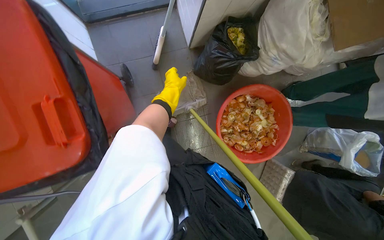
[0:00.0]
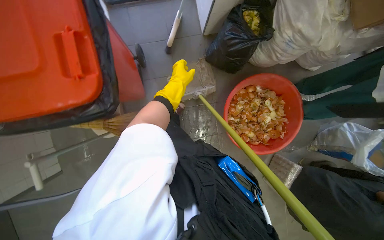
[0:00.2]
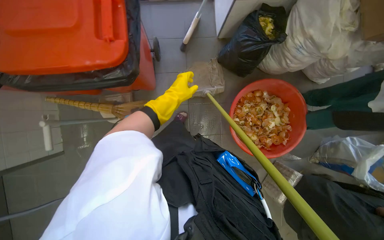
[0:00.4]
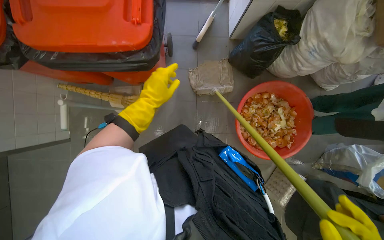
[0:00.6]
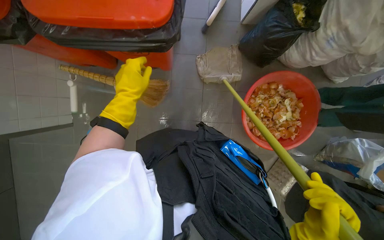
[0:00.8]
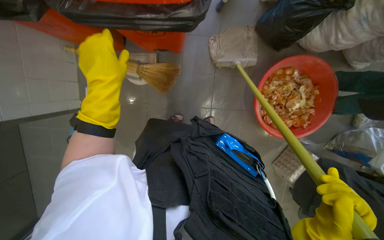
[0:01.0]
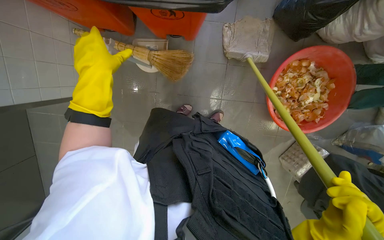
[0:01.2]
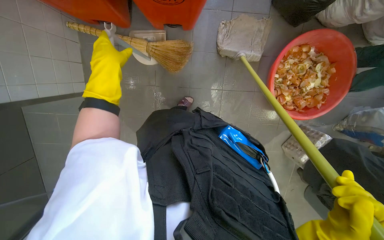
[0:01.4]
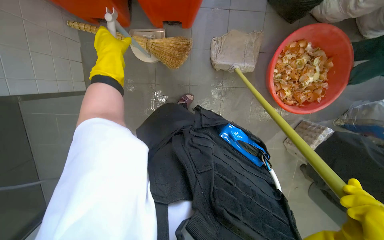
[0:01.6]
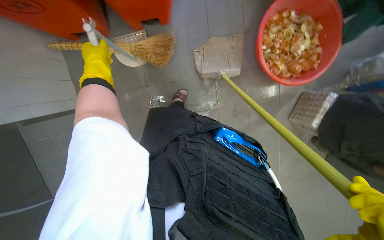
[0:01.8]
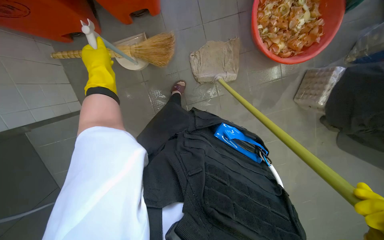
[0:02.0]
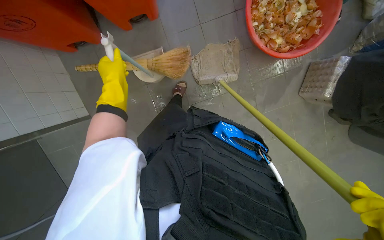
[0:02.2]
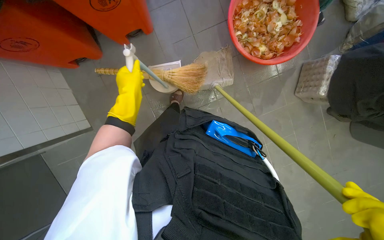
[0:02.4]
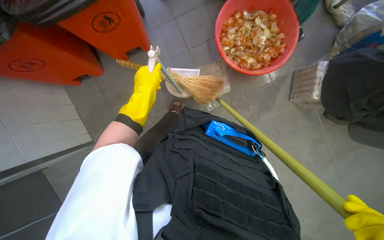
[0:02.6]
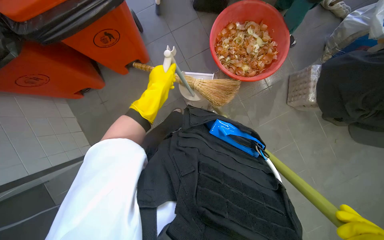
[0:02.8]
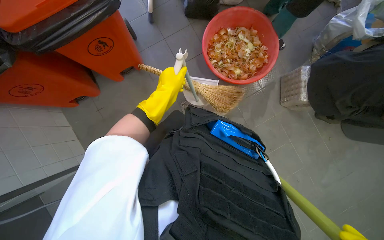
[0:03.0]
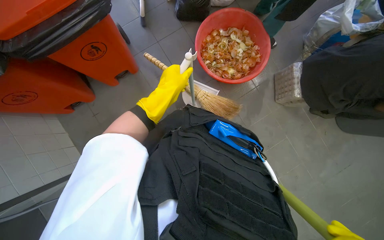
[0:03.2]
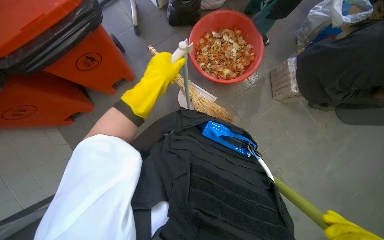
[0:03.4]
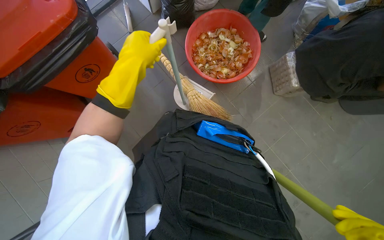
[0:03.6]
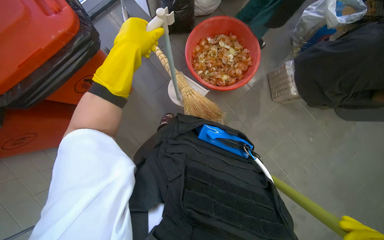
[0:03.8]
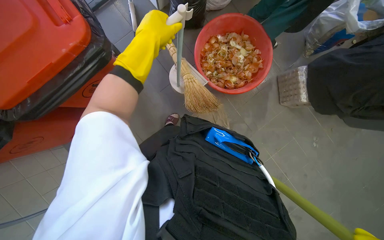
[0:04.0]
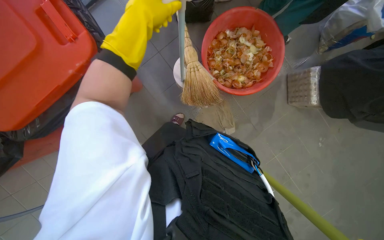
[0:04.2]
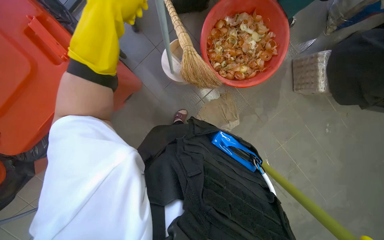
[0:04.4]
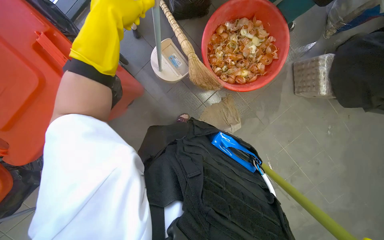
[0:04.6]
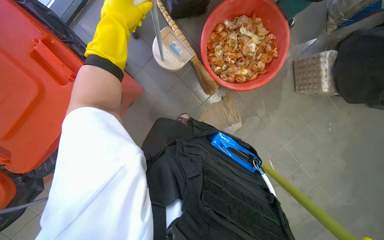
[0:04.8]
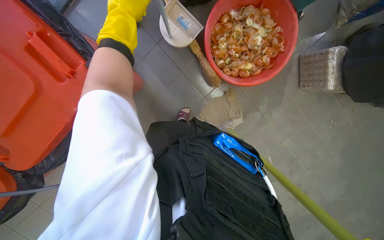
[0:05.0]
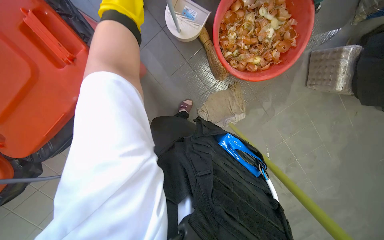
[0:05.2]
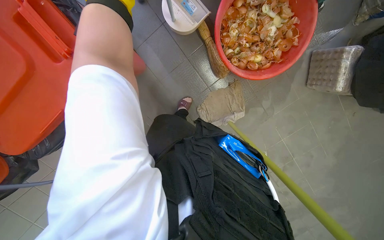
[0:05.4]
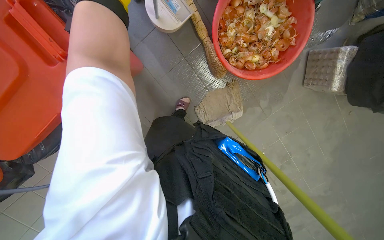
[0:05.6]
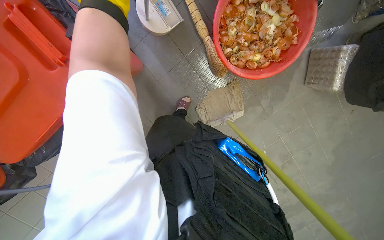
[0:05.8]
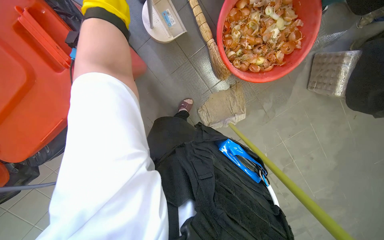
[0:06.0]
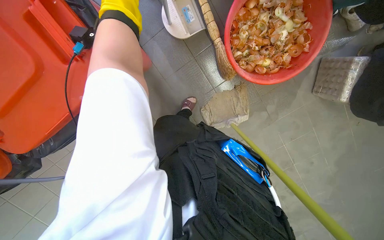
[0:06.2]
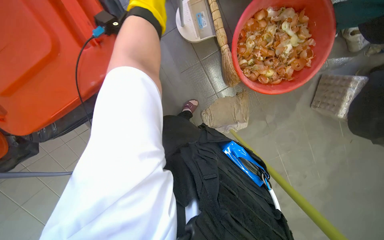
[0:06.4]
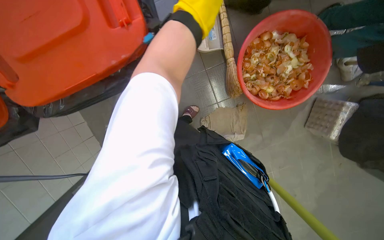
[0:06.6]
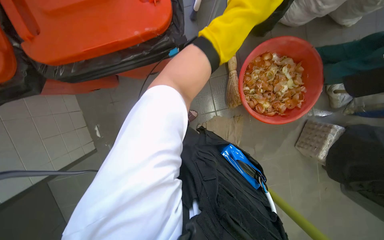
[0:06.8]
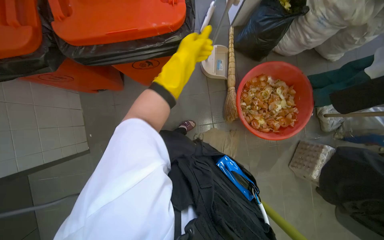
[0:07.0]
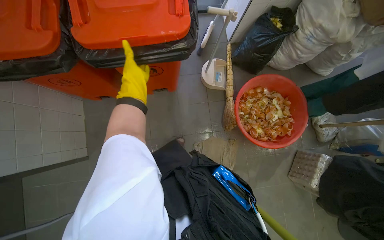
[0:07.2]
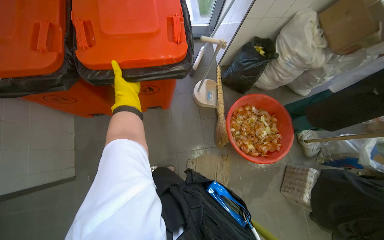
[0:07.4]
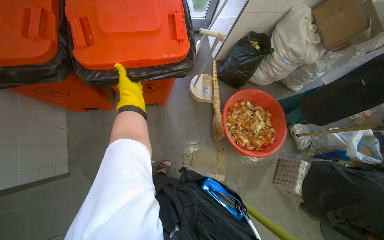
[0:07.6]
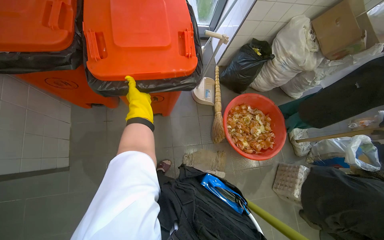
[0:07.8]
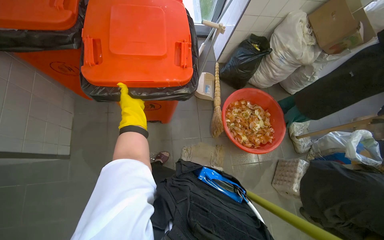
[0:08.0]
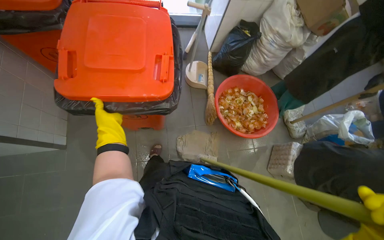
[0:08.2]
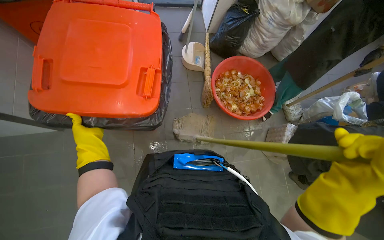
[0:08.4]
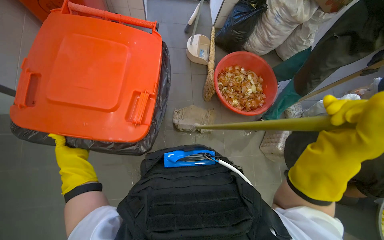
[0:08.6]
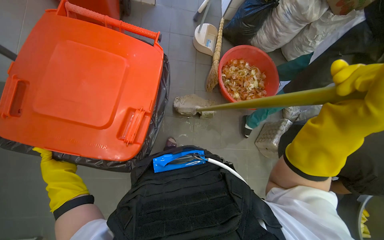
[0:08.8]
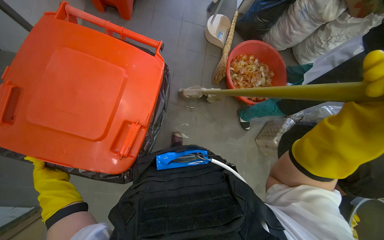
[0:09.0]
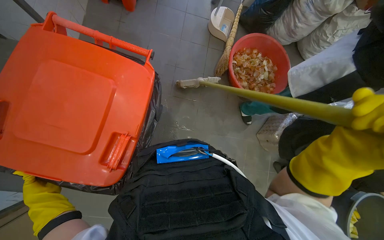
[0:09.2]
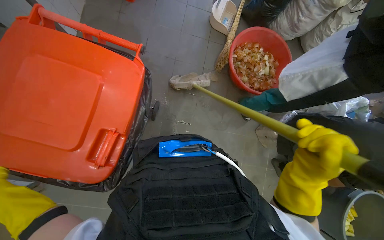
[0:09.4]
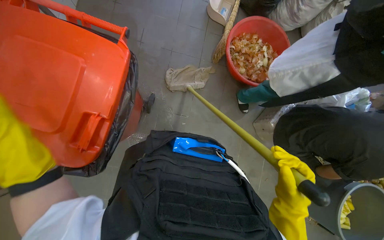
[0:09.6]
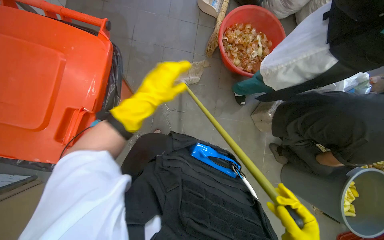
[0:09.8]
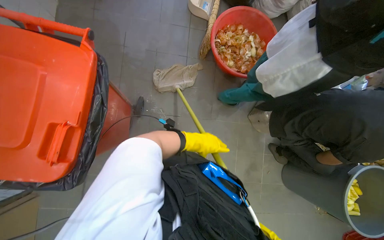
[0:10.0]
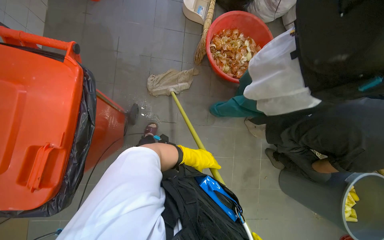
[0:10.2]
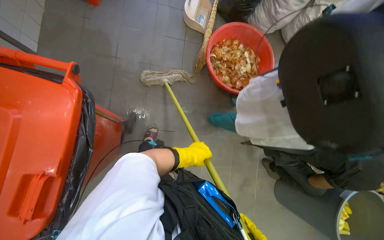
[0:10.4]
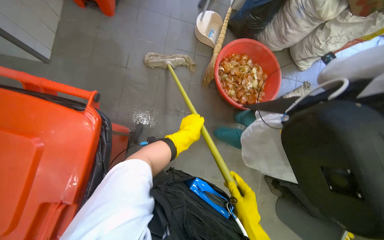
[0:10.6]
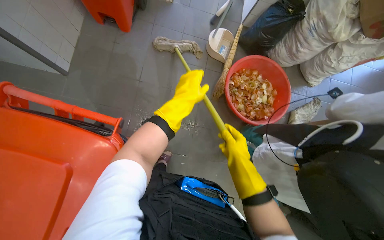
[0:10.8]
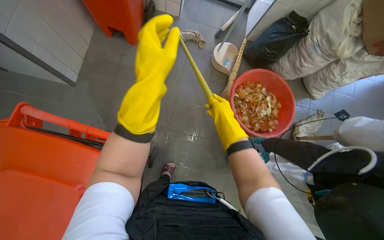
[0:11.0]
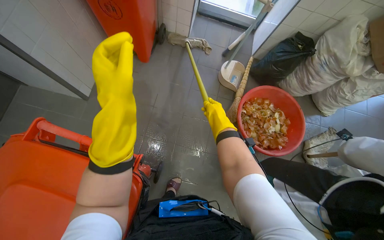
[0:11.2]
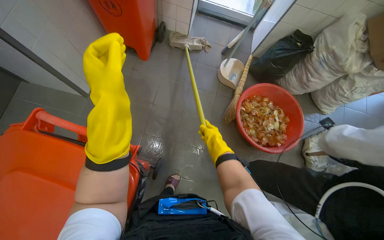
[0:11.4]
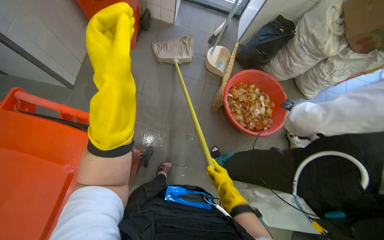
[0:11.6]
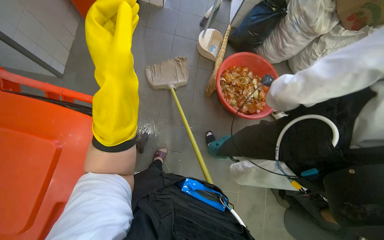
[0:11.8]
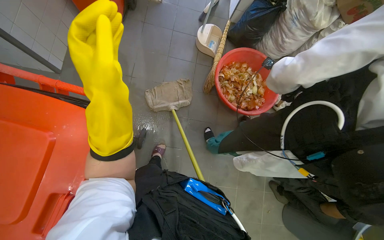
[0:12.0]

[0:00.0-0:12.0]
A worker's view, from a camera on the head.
Job: mopping floor.
The whole recording: Mopping kitchen floor. The worker mops the kitchen floor to clean up remaining debris and wet spots.
0.0 to 1.6 s: The camera travels approximately 60 cm.
1.6 to 3.0 s: The wearer moves some 50 cm. The wearer looks approximately 15 degrees further upward. The scene turns some 30 degrees counterclockwise in the picture.
3.0 to 4.4 s: The left hand heads nearer to the camera and up the picture, covering about 20 cm.
6.0 to 7.6 s: The camera sweeps to the right, by approximately 15 degrees. The view tips upward by approximately 25 degrees. The scene turns about 25 degrees clockwise in the picture.
7.6 to 9.0 s: The view tilts about 20 degrees downward. The left hand shifts about 70 cm down the picture and nearer to the camera.
10.4 to 12.0 s: The left hand travels up the picture, nearer to the camera and to the left by roughly 50 cm.

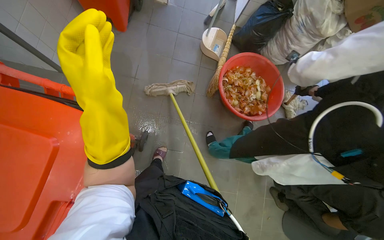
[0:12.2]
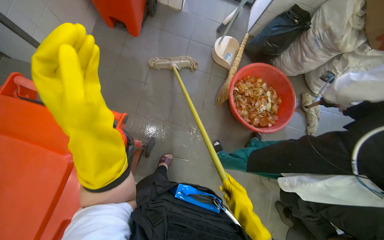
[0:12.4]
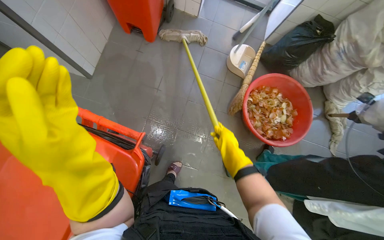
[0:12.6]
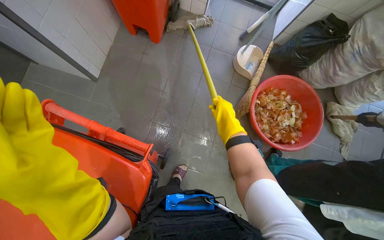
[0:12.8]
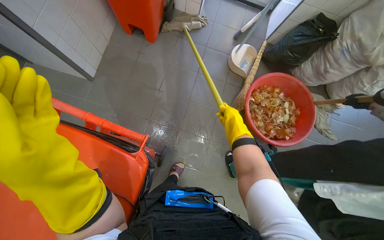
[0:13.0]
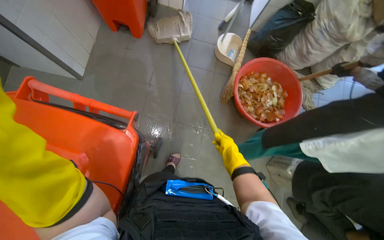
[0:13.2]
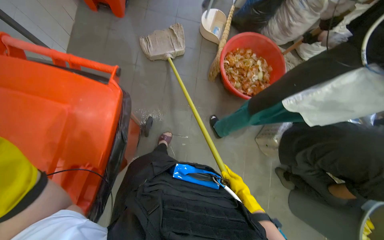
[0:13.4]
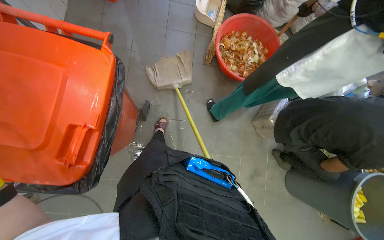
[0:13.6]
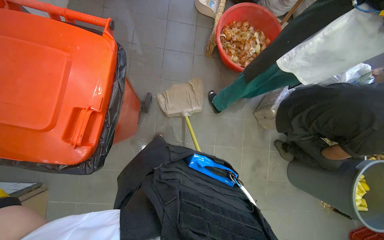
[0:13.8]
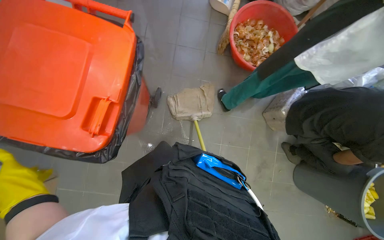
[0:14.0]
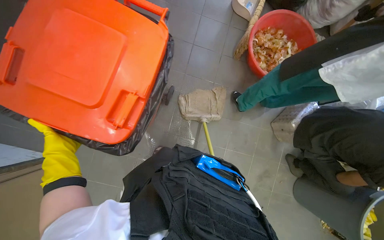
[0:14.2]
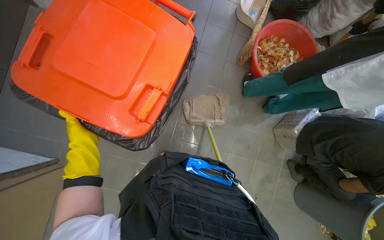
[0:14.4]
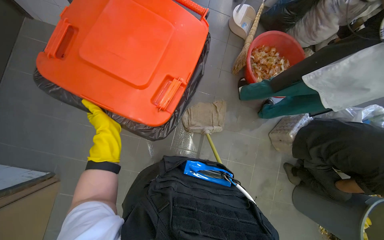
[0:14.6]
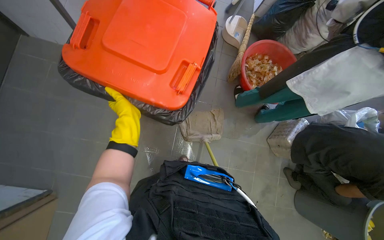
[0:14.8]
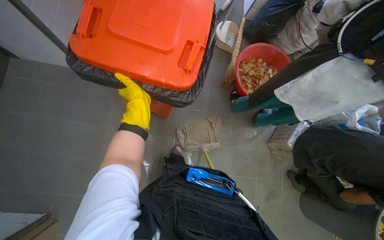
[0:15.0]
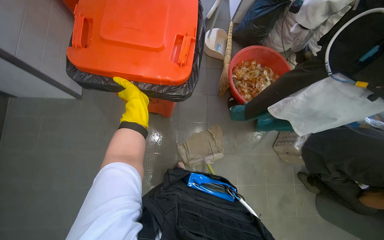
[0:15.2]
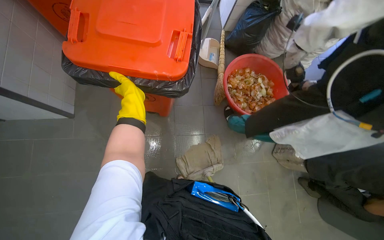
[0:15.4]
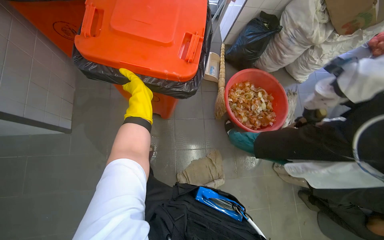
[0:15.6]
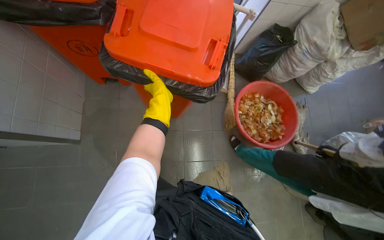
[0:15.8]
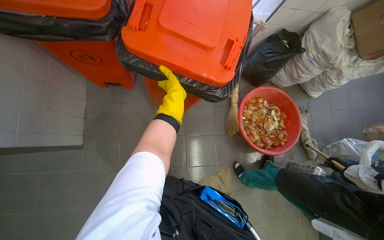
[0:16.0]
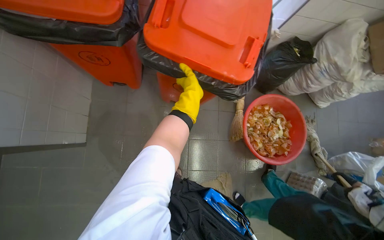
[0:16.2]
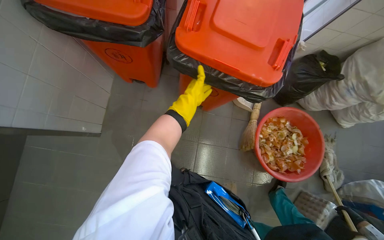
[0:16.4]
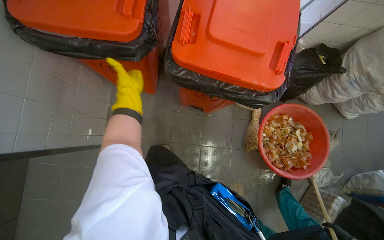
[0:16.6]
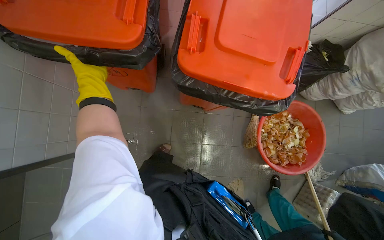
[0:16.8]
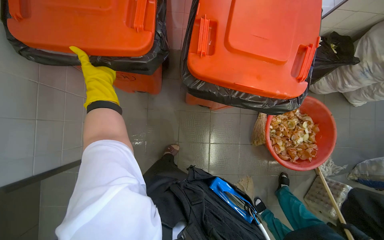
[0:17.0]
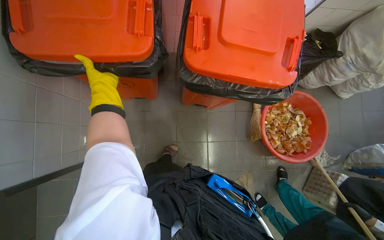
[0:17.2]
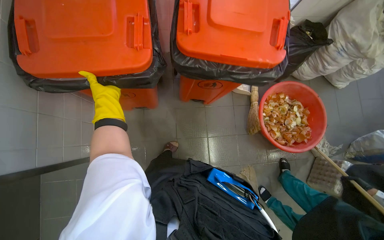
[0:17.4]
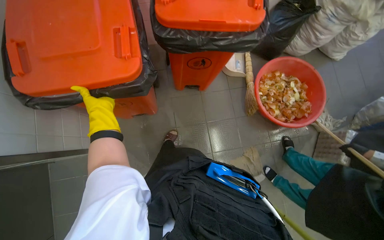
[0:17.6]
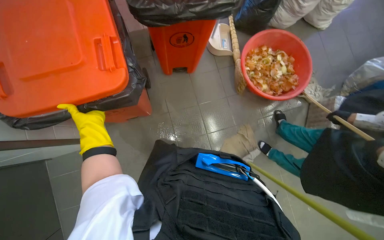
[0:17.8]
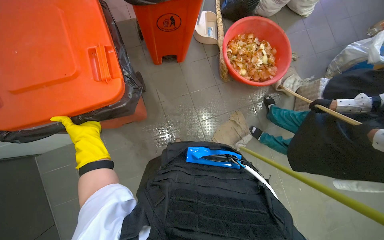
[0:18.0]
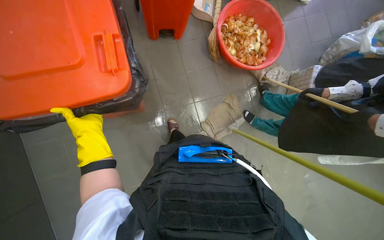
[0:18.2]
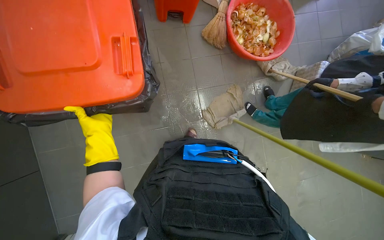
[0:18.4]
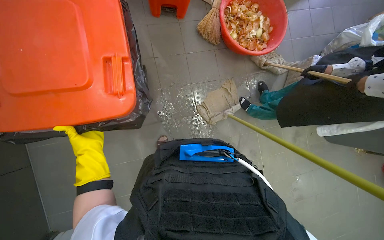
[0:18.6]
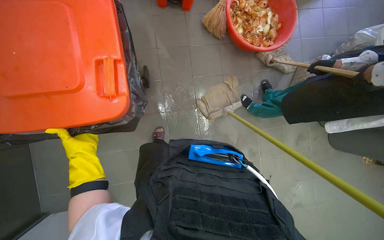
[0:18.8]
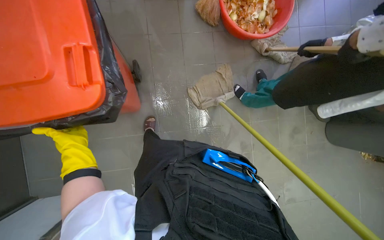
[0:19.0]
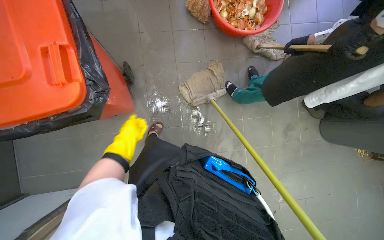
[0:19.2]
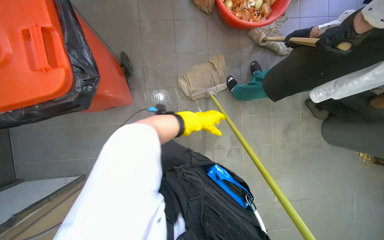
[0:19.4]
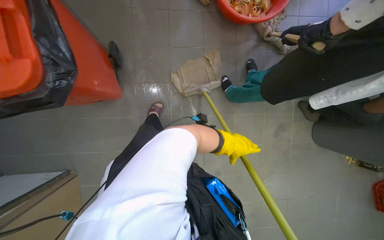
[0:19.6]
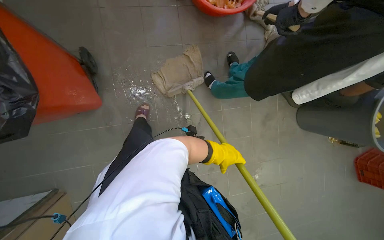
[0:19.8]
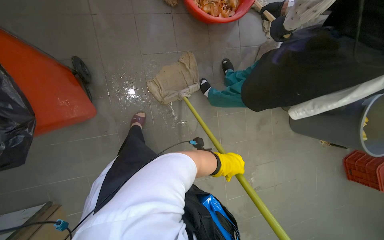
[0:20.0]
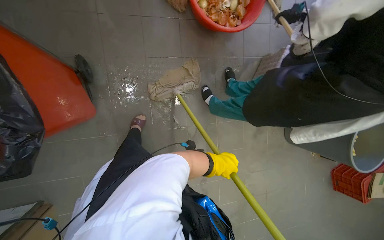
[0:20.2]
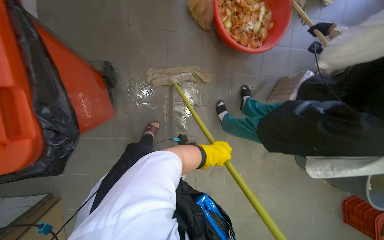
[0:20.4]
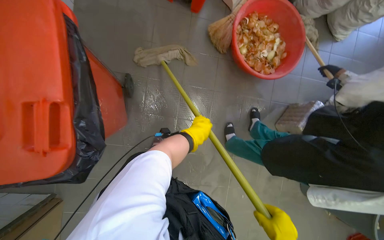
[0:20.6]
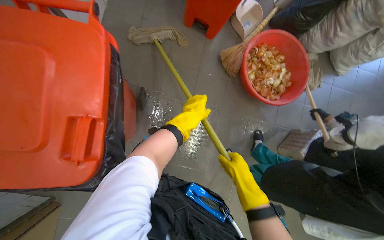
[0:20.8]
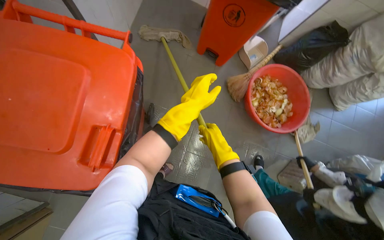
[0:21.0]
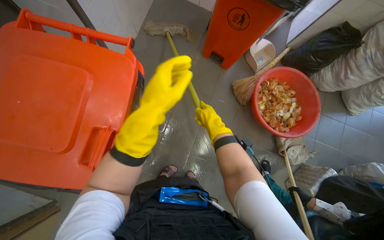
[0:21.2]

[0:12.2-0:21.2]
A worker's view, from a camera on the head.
Job: mopping floor.
The whole recording: Mopping kitchen floor. The worker mops the kitchen floor to clean up remaining debris and wet spots.
15.2 to 16.6 s: The view tips upward by roughly 15 degrees.
16.6 to 18.2 s: The scene turns some 30 degrees counterclockwise in the picture. The left hand moves down the picture and to the left, about 25 cm.
18.2 to 19.8 s: The camera pitches downward, by approximately 15 degrees. The left hand is displaced to the right by about 70 cm.
19.8 to 21.2 s: The wearer looks approximately 20 degrees further upward. The scene turns about 30 degrees clockwise in the picture. The left hand goes some 70 cm up the picture, to the left and nearer to the camera.
